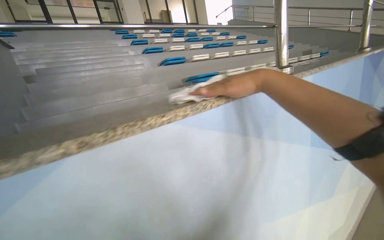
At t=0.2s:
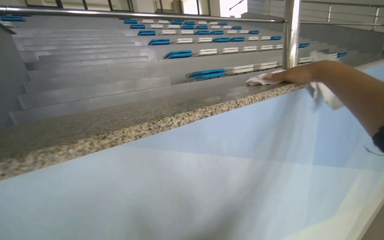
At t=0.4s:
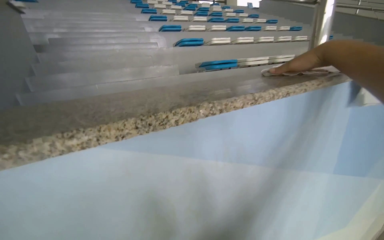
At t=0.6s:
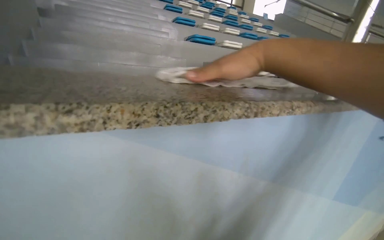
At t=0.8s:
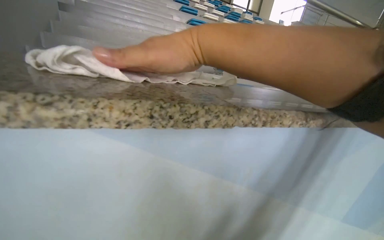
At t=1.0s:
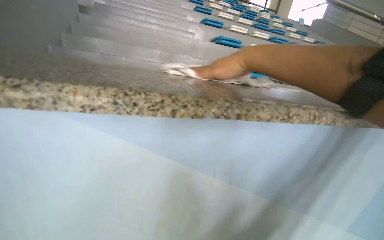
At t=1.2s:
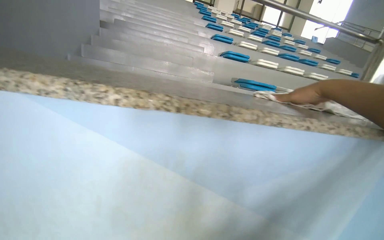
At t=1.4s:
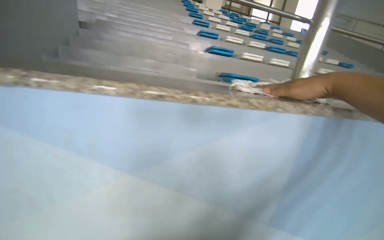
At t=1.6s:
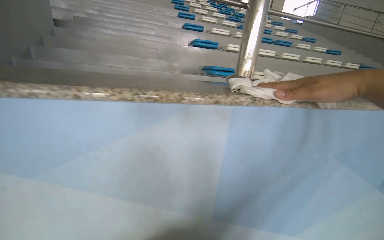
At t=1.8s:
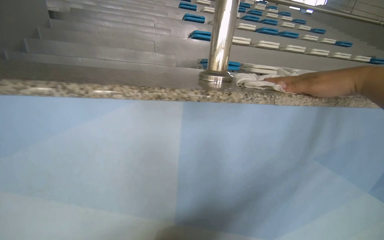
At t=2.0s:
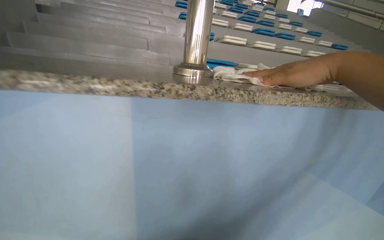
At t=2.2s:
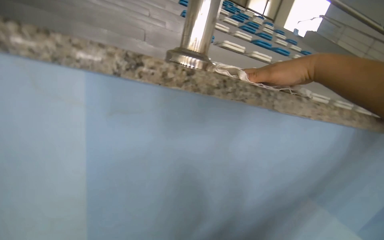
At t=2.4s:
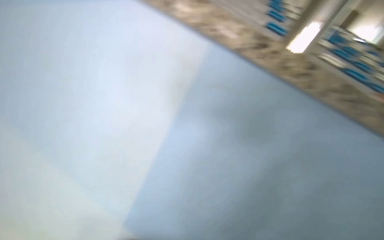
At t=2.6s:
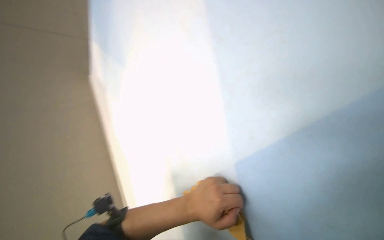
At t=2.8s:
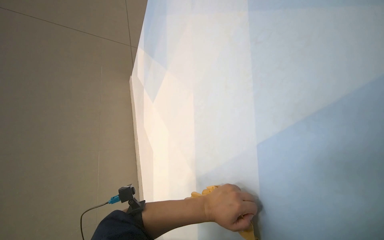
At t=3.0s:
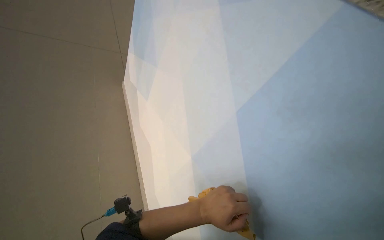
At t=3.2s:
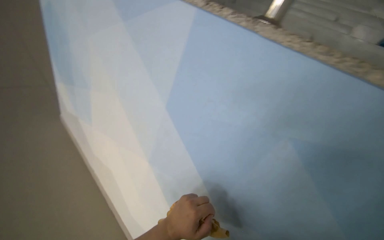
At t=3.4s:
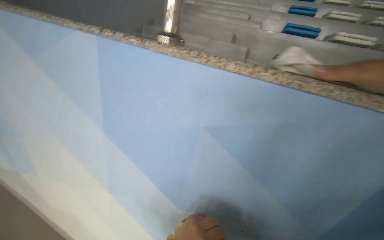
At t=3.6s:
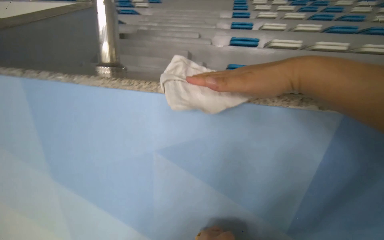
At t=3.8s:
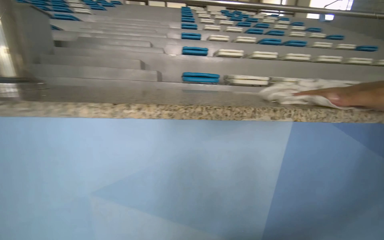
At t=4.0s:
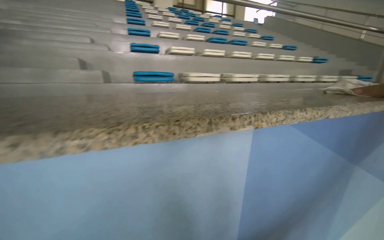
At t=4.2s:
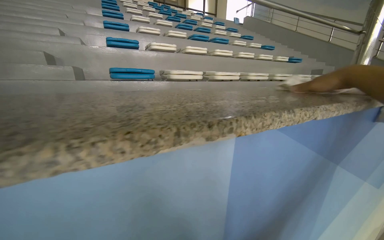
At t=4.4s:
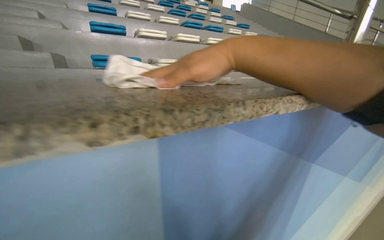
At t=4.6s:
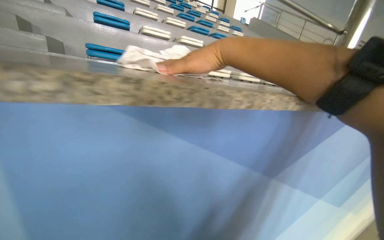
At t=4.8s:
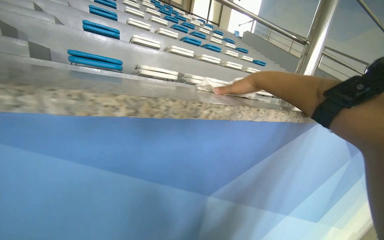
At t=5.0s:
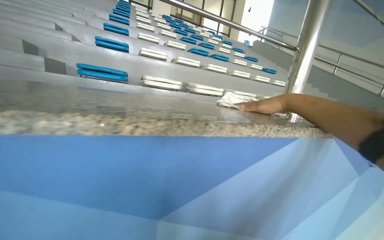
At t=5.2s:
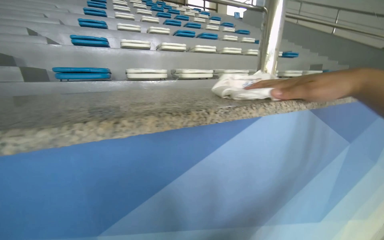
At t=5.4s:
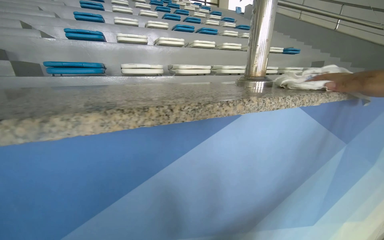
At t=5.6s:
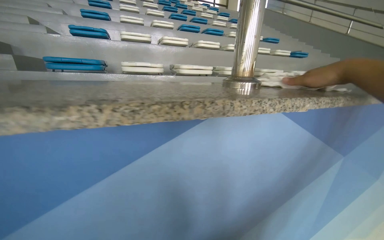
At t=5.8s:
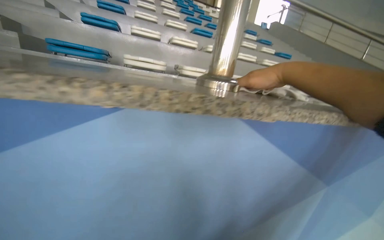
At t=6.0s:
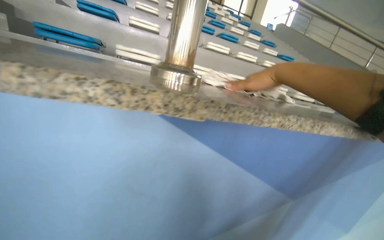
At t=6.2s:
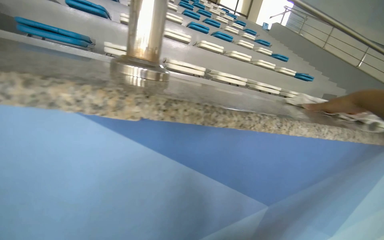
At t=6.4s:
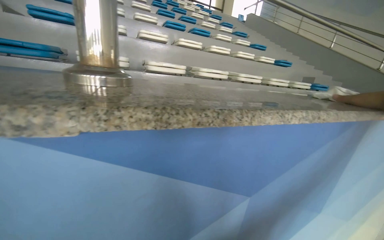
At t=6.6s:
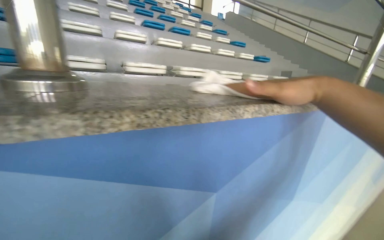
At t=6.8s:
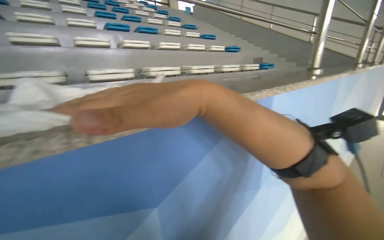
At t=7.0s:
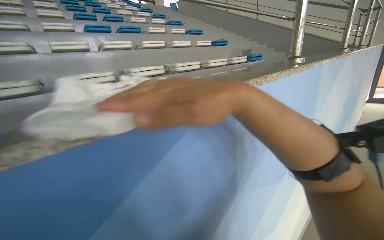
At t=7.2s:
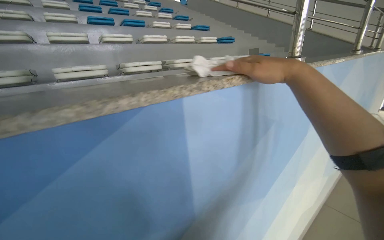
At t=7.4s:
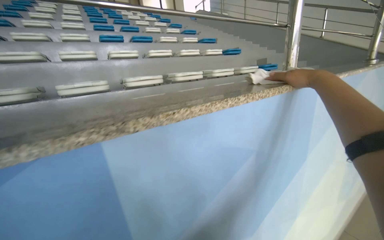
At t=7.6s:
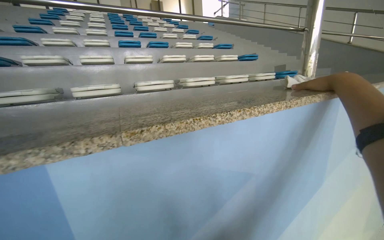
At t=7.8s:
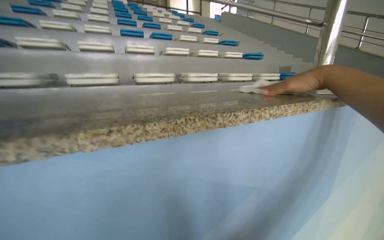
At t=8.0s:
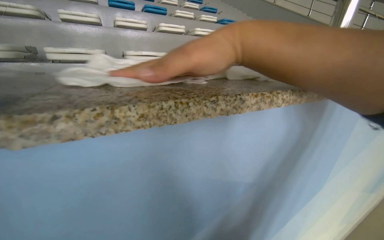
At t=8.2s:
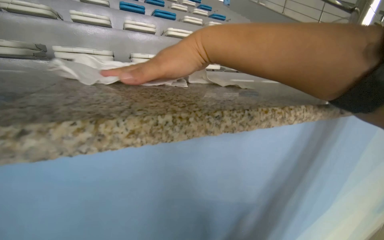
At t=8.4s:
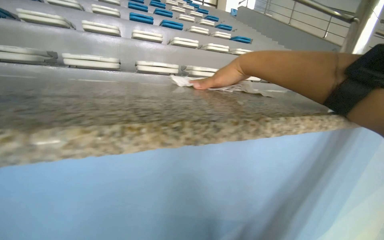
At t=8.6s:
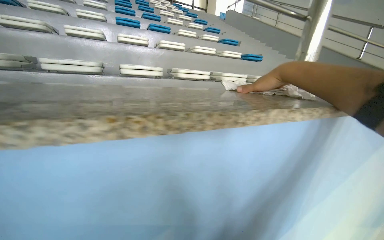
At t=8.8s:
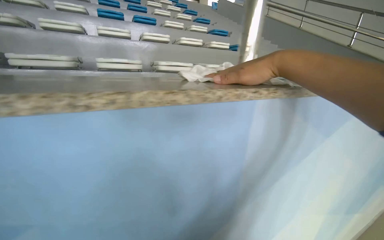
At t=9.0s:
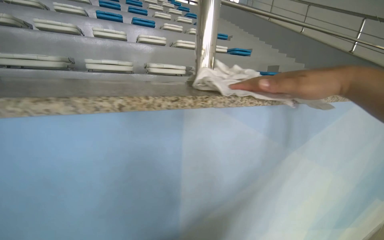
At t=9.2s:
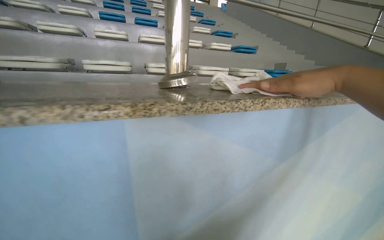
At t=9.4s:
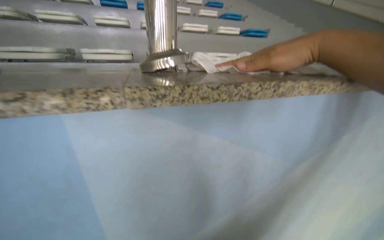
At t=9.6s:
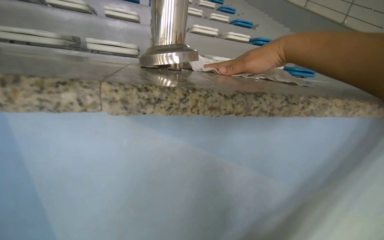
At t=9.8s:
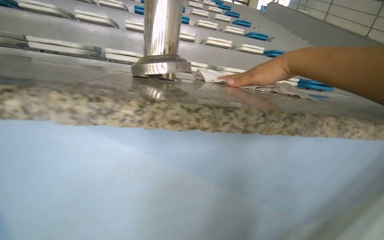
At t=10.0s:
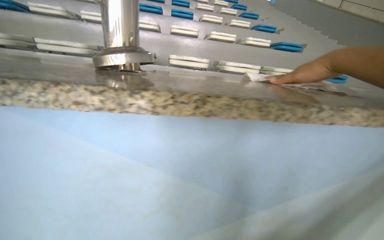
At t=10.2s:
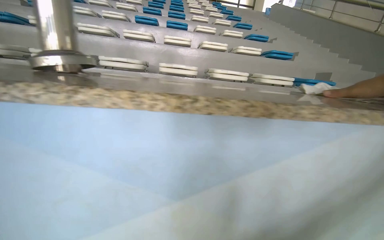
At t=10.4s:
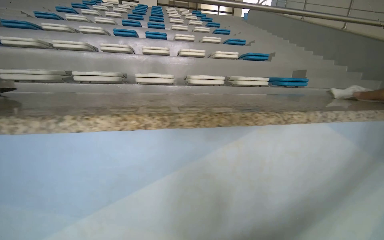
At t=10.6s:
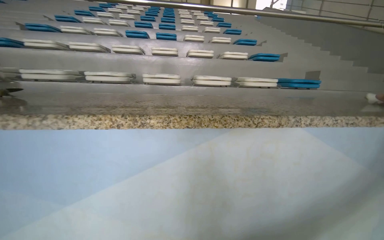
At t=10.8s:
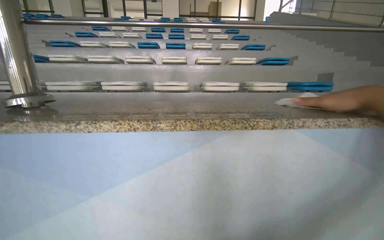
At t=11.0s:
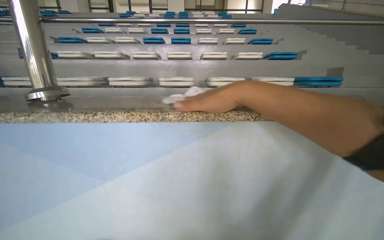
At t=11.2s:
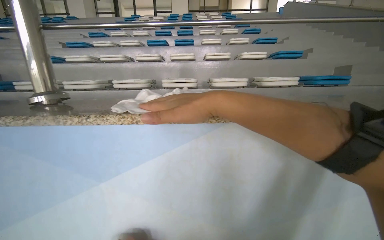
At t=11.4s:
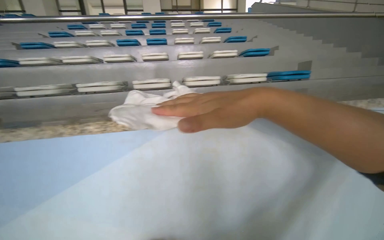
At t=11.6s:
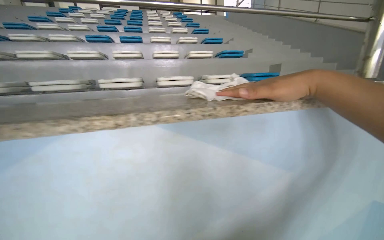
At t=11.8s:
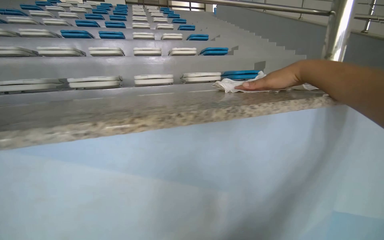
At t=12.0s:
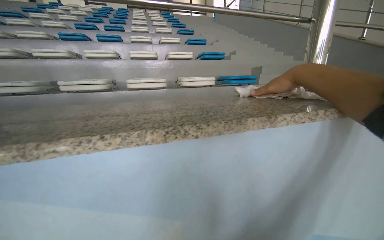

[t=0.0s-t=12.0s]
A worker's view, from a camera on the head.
Job: wiping surfaces.
The whole recording: Wiping granite counter. The worker wipes the long granite counter with a white cloth.
t=0.0s to t=1.6s: The camera travels to the right, some 50 cm. The wearer looks about 25 degrees further to the left.
t=3.0s to t=4.4s: The head turns to the right by approximately 80 degrees.
t=4.4s to t=6.0s: The camera is carried some 70 cm.
t=6.0s to t=7.6s: The camera is carried roughly 70 cm.
t=7.6s to t=9.0s: The camera travels some 50 cm.
t=9.0s to t=10.4s: The head travels to the right, approximately 50 cm.
t=10.4s to t=12.0s: The camera is carried to the right, roughly 50 cm.

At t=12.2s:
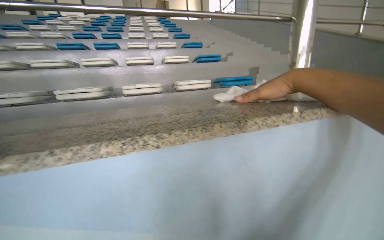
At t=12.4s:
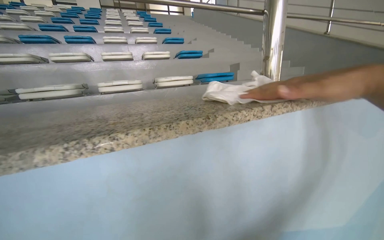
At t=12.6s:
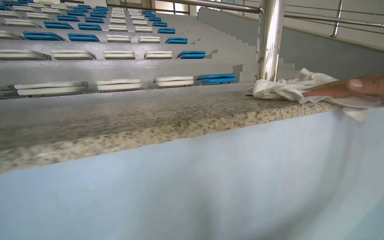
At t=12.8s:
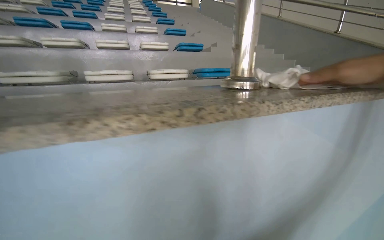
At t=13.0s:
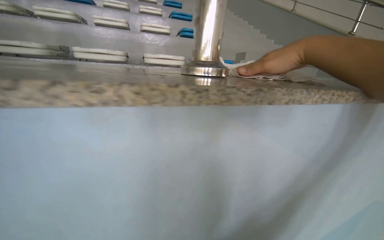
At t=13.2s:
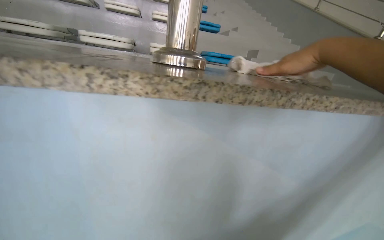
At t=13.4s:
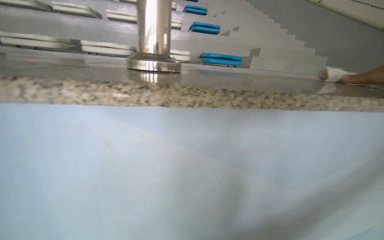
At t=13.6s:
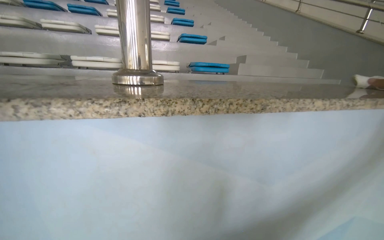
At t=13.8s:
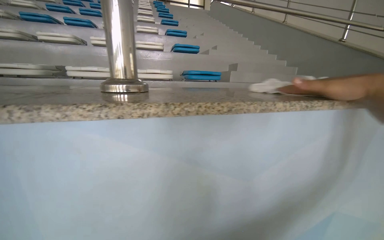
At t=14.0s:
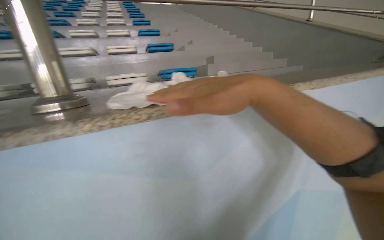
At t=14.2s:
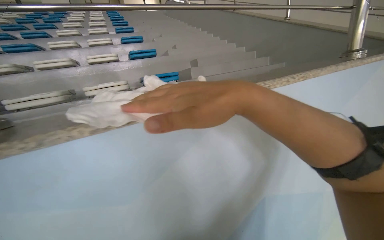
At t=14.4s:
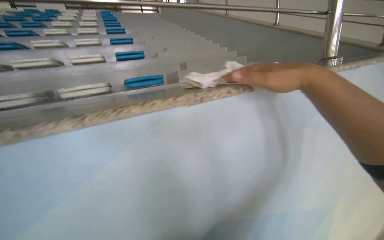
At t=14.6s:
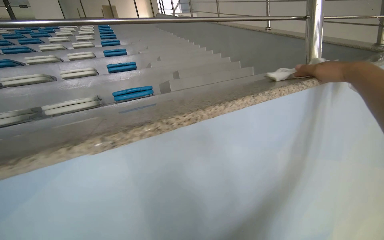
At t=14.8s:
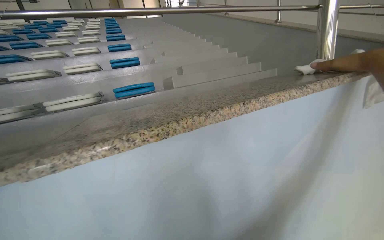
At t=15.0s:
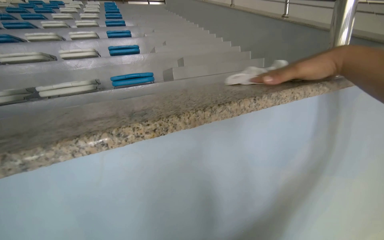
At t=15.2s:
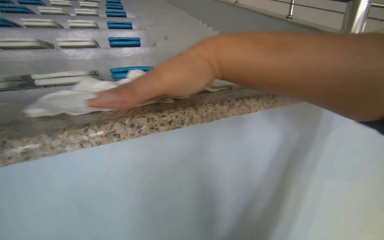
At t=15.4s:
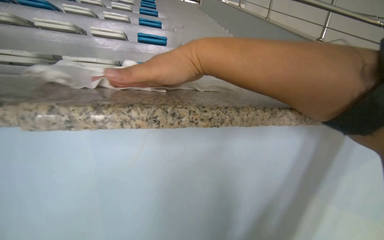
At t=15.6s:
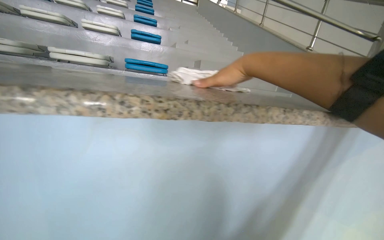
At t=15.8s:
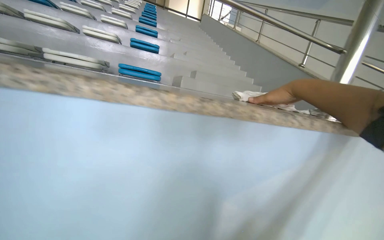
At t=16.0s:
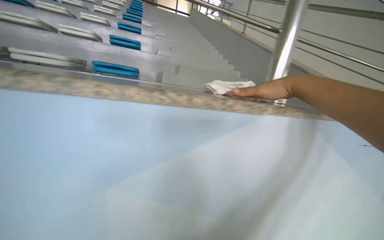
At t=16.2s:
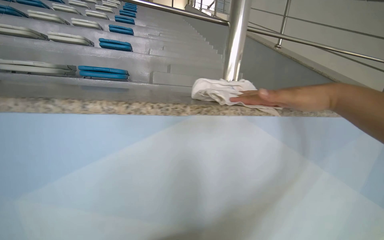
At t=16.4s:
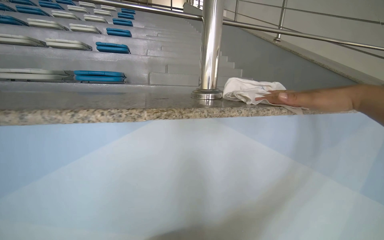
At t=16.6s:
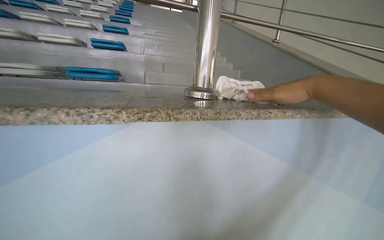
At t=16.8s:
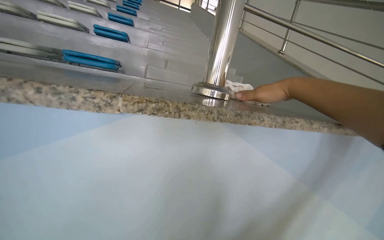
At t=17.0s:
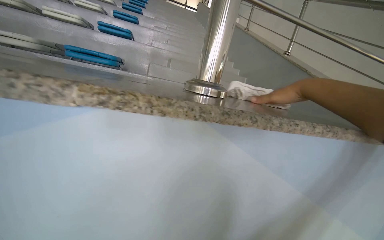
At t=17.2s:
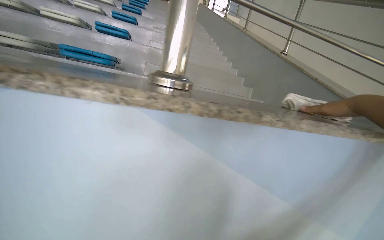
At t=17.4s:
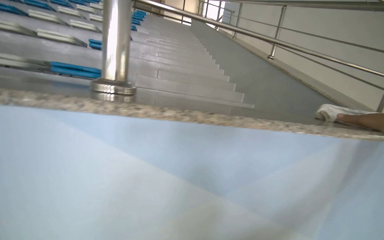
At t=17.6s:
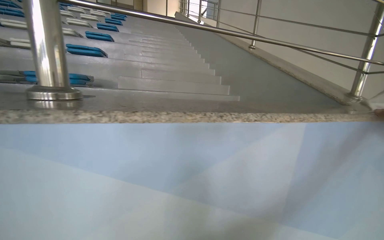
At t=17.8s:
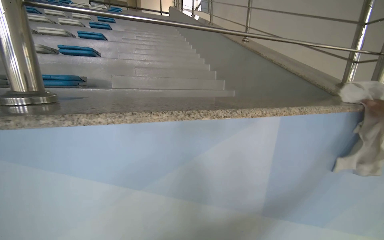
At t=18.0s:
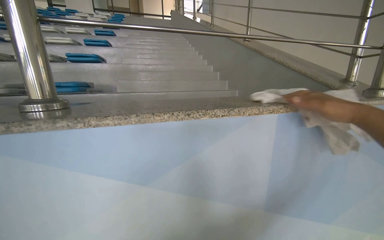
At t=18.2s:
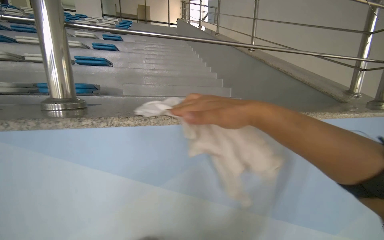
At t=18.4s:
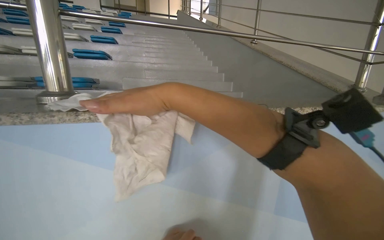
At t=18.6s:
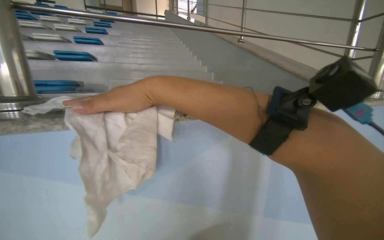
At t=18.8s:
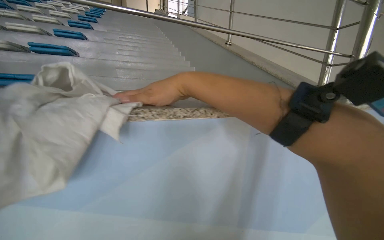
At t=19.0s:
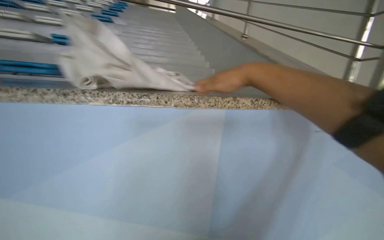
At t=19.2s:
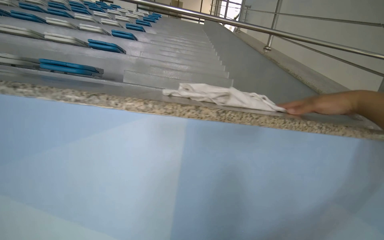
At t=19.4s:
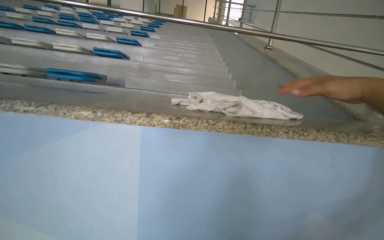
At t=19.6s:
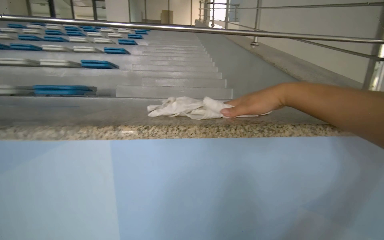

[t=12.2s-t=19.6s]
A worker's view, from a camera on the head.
Job: wiping surfaces.
The whole recording: Wiping granite counter. The worker wipes the long granite counter with a white cloth.
t=12.2s to t=13.6s: The head travels roughly 40 cm.
t=13.6s to t=15.2s: The head travels roughly 60 cm.
t=15.2s to t=16.6s: The head travels to the right, approximately 50 cm.
t=18.2s to t=19.6s: The head travels roughly 40 cm.
